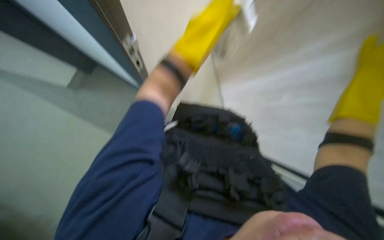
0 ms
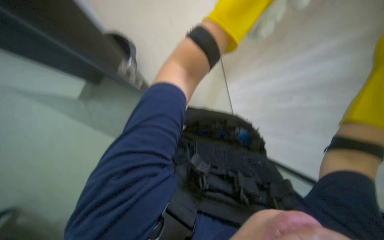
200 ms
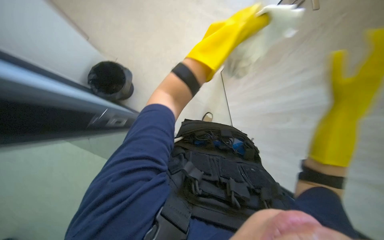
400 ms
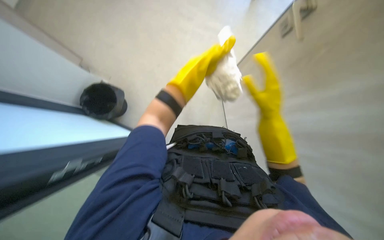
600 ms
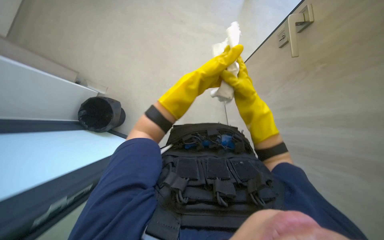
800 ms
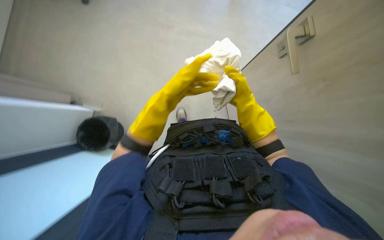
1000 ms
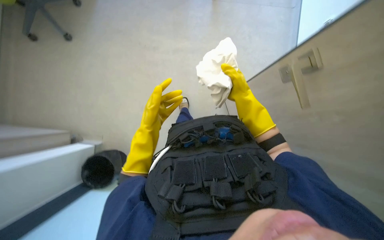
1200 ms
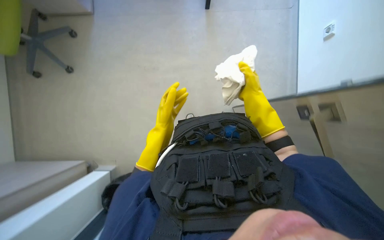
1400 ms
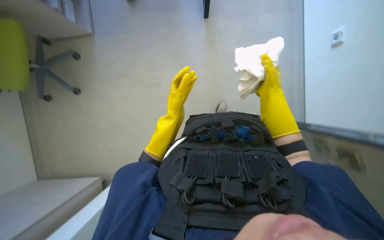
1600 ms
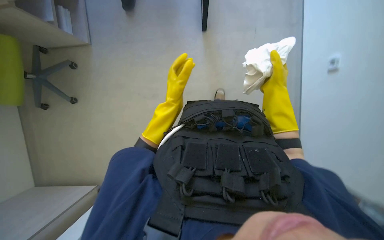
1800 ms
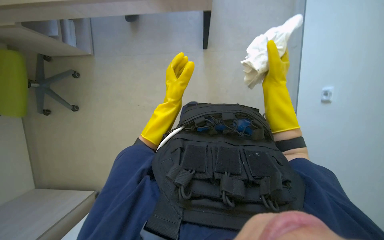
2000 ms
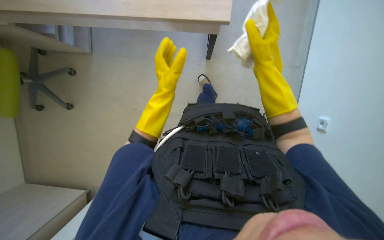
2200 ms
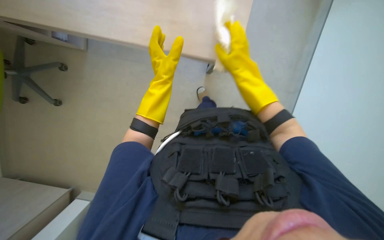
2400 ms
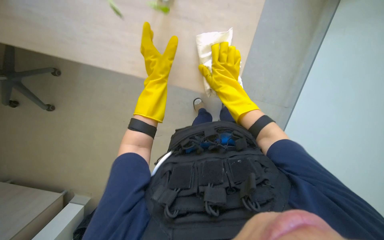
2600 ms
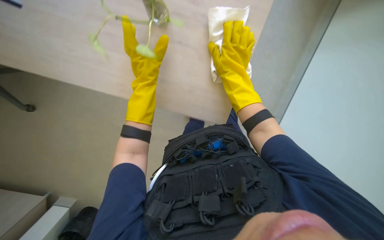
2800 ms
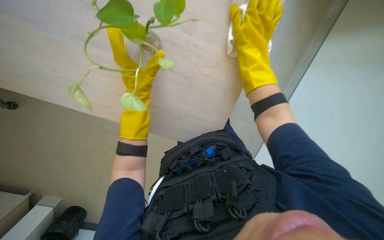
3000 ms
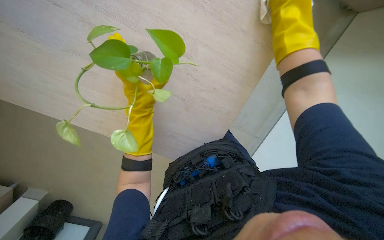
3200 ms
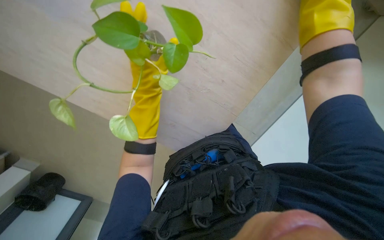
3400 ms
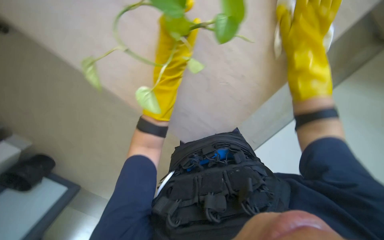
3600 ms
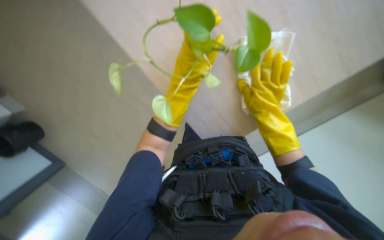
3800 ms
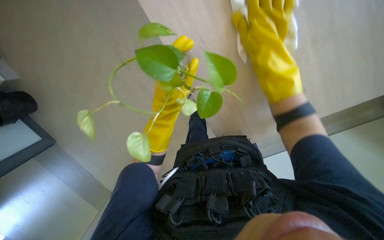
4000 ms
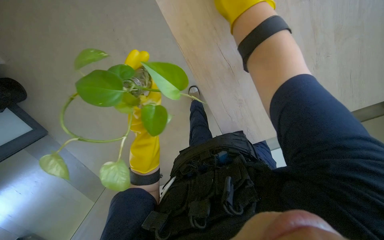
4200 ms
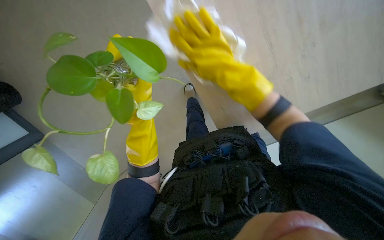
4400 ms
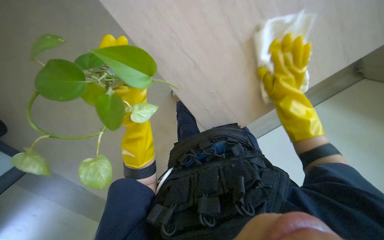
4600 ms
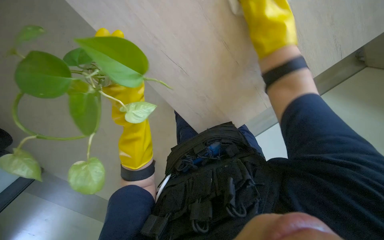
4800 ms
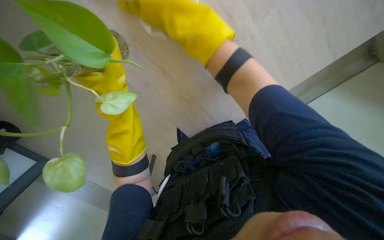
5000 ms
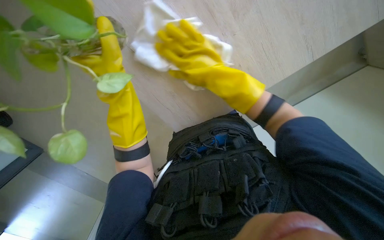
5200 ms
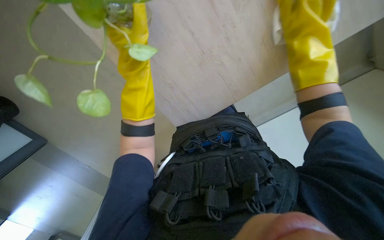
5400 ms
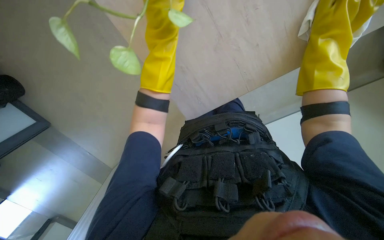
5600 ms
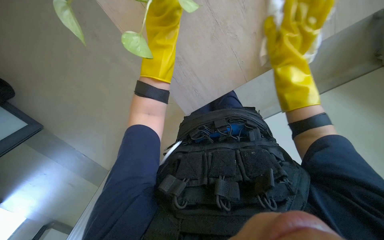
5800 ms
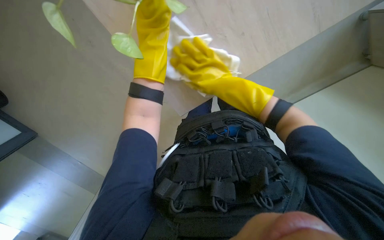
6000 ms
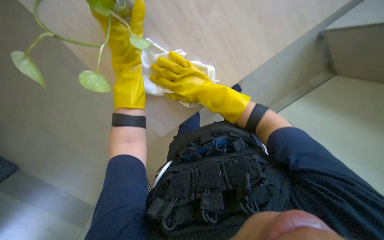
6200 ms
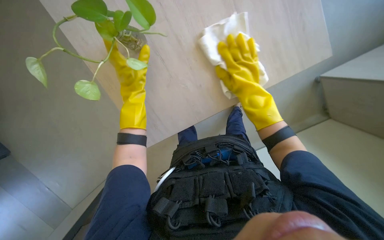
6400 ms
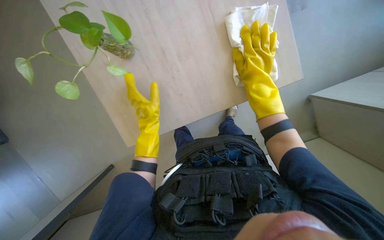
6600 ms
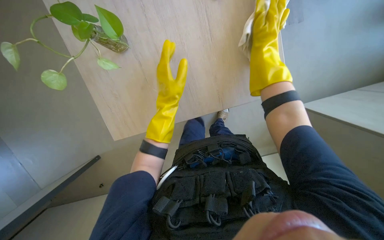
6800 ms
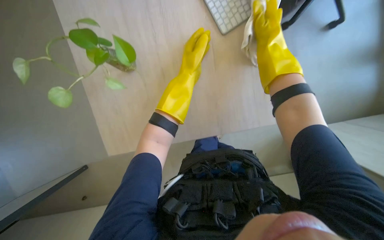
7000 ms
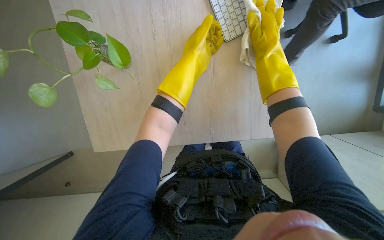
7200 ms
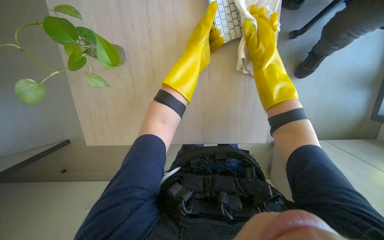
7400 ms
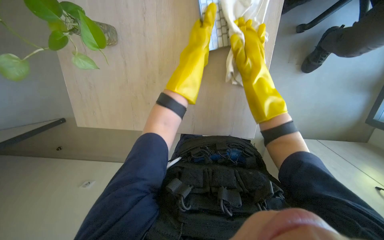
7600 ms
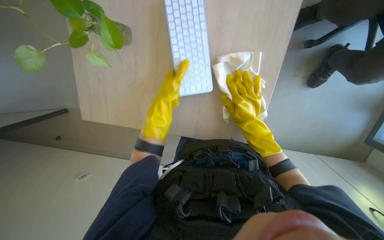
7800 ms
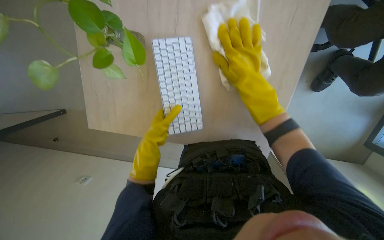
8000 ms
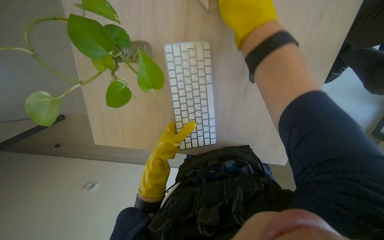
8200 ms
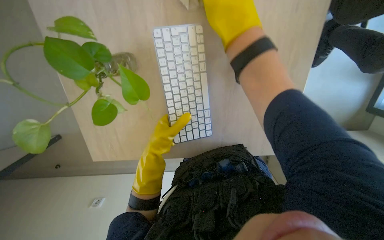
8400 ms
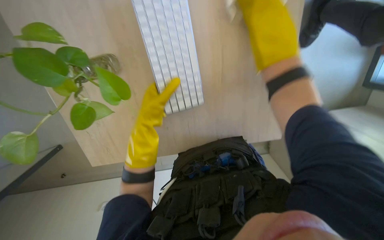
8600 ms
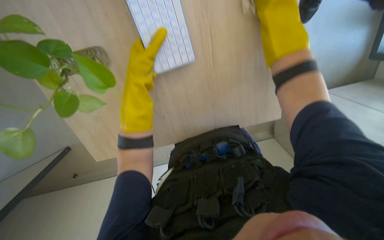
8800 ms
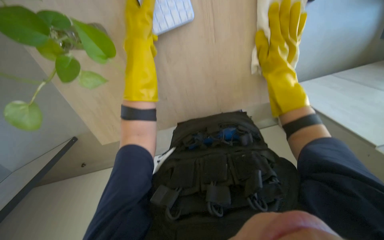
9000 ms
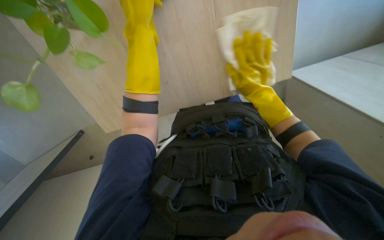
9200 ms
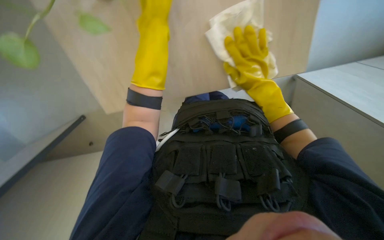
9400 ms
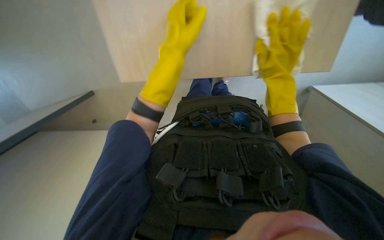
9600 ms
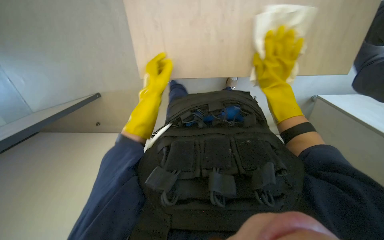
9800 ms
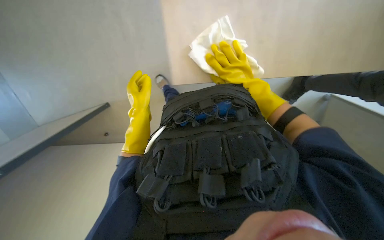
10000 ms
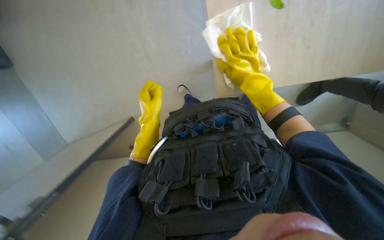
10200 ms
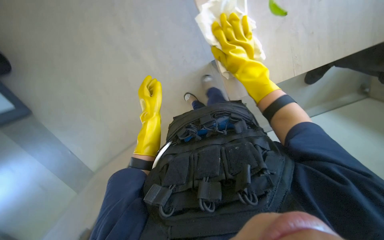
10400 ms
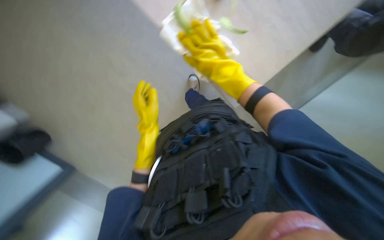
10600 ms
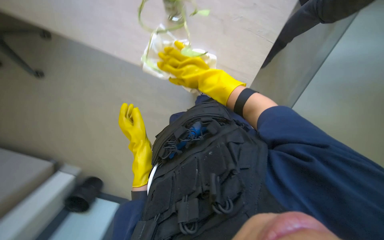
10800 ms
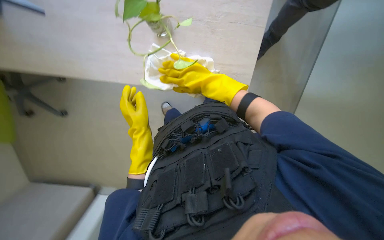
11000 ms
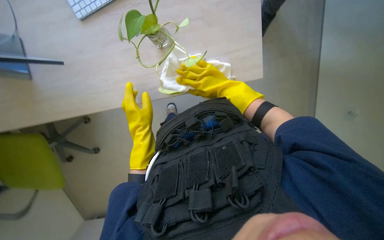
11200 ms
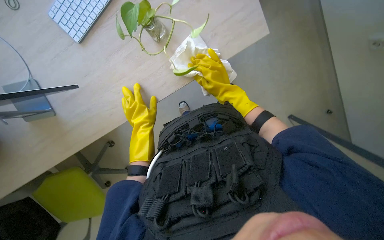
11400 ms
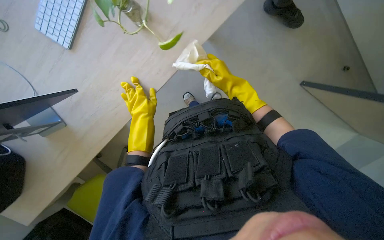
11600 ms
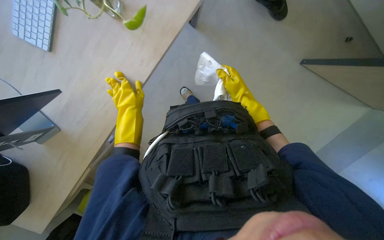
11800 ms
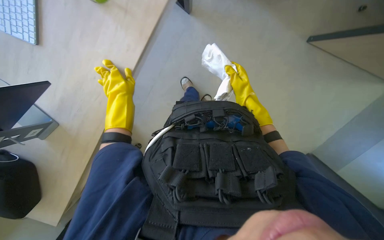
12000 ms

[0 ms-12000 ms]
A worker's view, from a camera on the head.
Job: wiping surfaces.
The whole recording: Wiping office surfaces. The worker wipes various office surfaces, moving items like a mouse, plants, and a coffee machine.
0 ms to 1600 ms: The left hand heads down the picture and farther from the camera, covering about 25 cm.
1600 ms to 3000 ms: The camera pitches downward, by some 15 degrees.
3000 ms to 4400 ms: The right hand is displaced to the left and nearer to the camera by about 25 cm, and goes down the picture and returns, some 5 cm each way. Meanwhile the left hand moves down the picture and nearer to the camera, roughly 15 cm.
4400 ms to 6000 ms: The view tips downward by some 20 degrees. The left hand travels farther from the camera by some 25 cm. Meanwhile the right hand moves left and right over some 30 cm, changing direction 3 times.
6000 ms to 7600 ms: The two hands go roughly 10 cm to the right. The left hand moves approximately 15 cm down the picture and comes back.
9000 ms to 10400 ms: The wearer looks some 15 degrees further downward. The left hand shifts some 25 cm down the picture and farther from the camera. Meanwhile the right hand is displaced to the left by approximately 10 cm.
10400 ms to 12000 ms: The left hand travels to the left by approximately 10 cm, and goes down the picture and returns, about 5 cm each way. The right hand is displaced farther from the camera by approximately 20 cm.

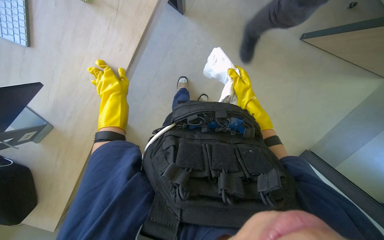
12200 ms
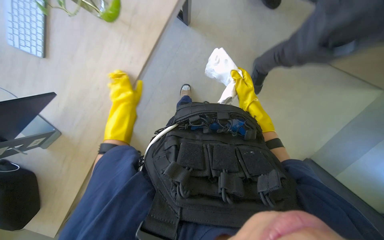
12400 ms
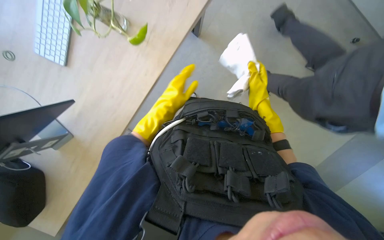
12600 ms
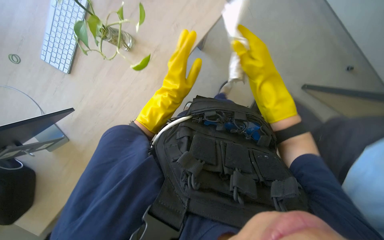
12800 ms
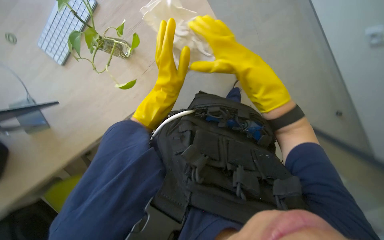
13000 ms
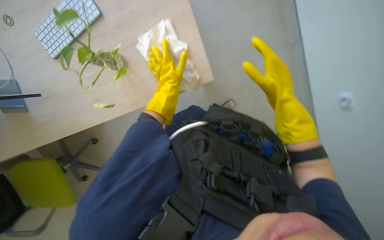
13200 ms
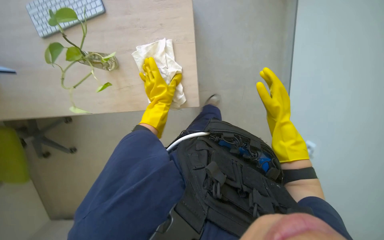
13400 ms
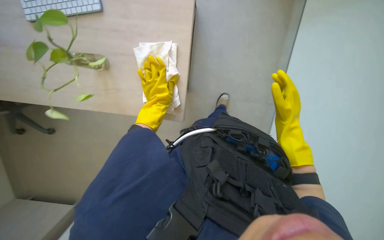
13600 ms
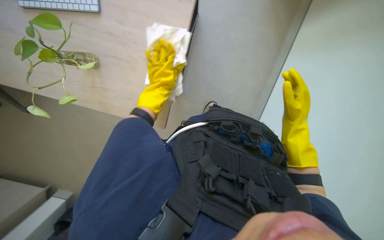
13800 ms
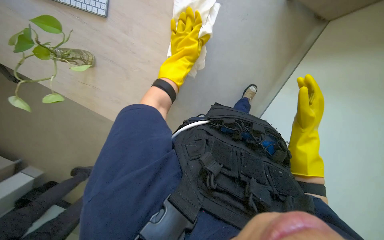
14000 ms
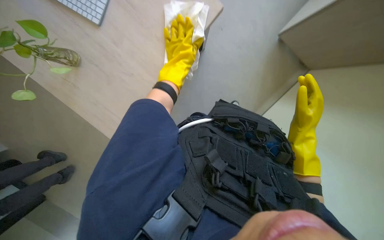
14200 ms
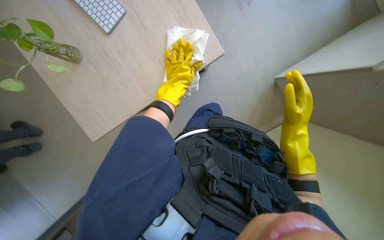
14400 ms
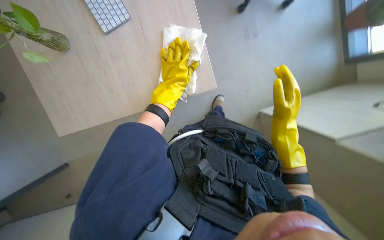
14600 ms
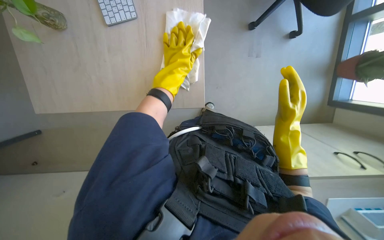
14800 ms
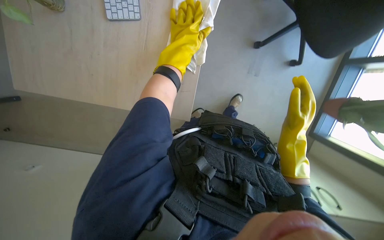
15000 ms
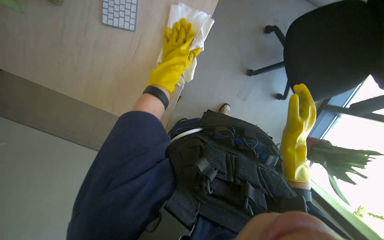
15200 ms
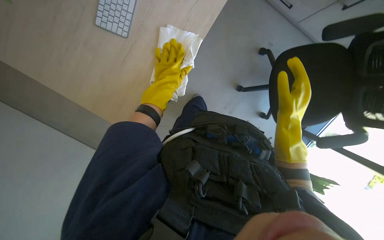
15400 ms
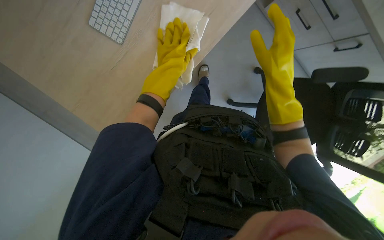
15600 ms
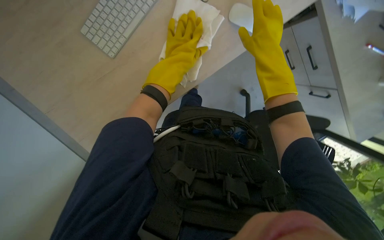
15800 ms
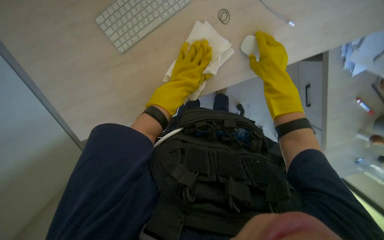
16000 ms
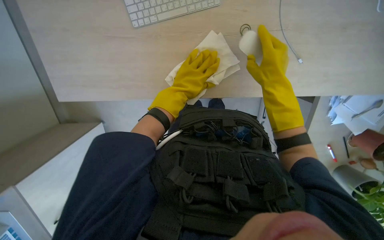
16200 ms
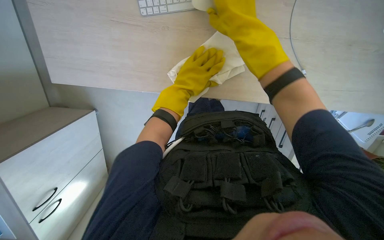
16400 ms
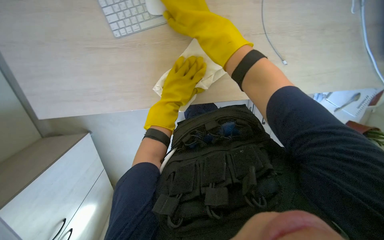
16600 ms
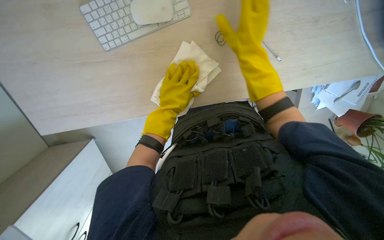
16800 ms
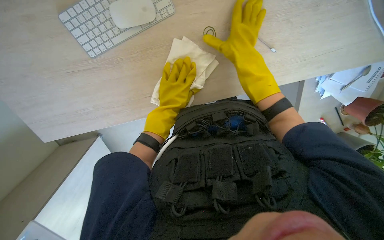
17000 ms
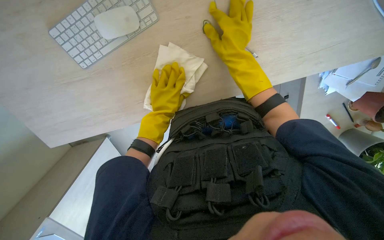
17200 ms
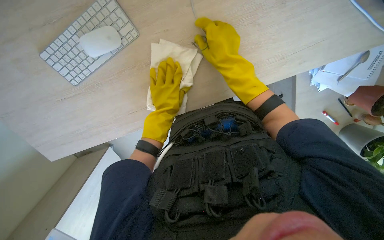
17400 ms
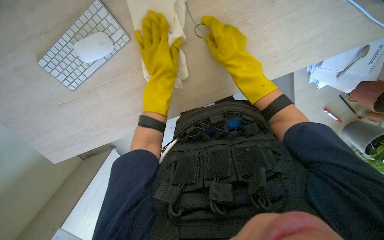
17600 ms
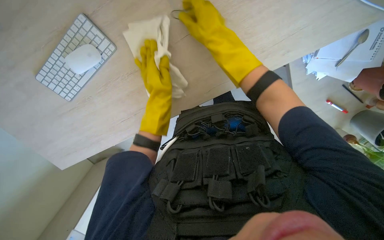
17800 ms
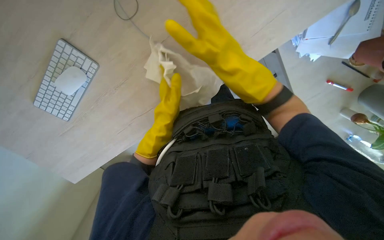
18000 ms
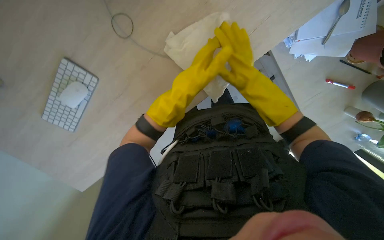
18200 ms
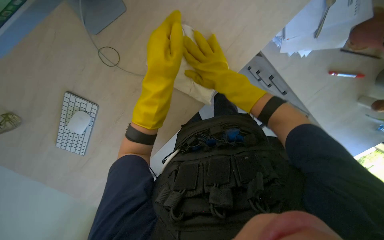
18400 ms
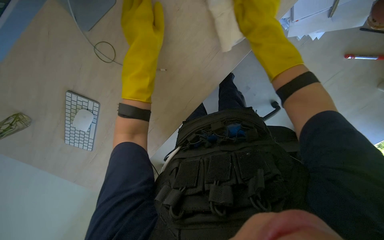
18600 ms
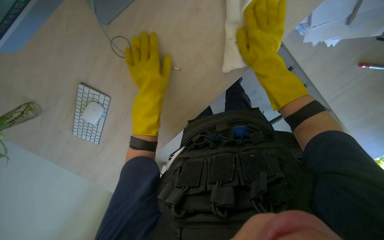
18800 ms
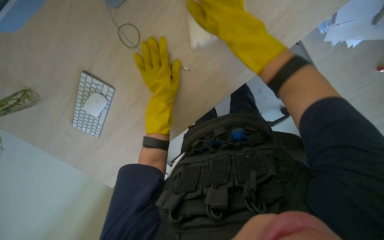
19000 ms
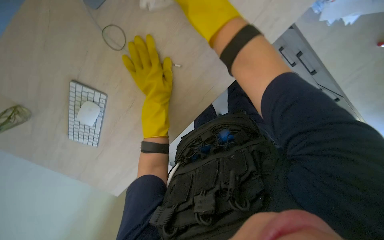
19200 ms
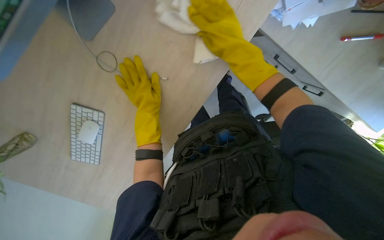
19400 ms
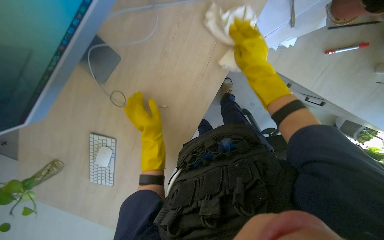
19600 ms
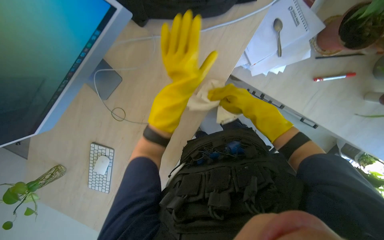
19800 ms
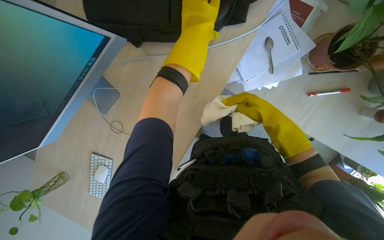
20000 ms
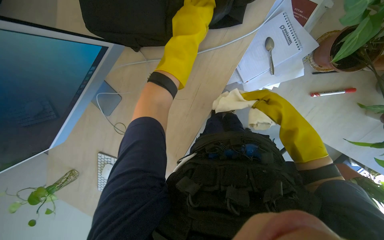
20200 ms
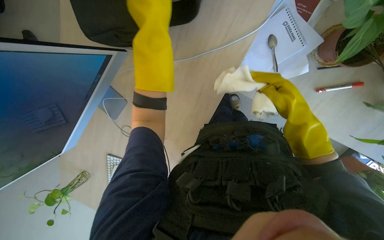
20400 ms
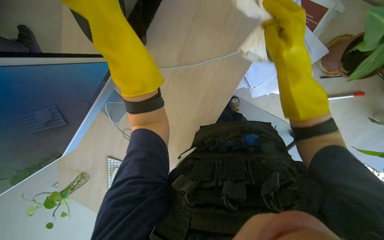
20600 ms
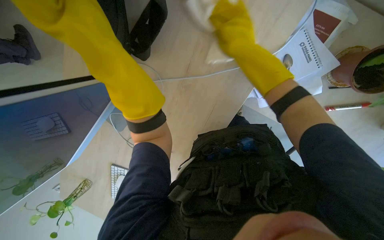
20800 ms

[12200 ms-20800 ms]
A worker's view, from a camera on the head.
Job: wiping surfaces.
The whole recording: Wiping office surfaces. The worker wipes various office surfaces, moving items like a mouse, plants, and a coffee machine.
12200 ms to 13600 ms: The view tips upward by approximately 25 degrees.
13600 ms to 15000 ms: The left hand goes up and down the picture, approximately 10 cm each way, reversing 2 times.
16600 ms to 18000 ms: Everything in view rotates approximately 25 degrees counterclockwise.
18000 ms to 19400 ms: The left hand reaches some 25 cm up the picture, then returns; the right hand goes nearer and farther, about 15 cm each way, reversing 3 times.
19400 ms to 20800 ms: The left hand heads nearer to the camera and up the picture, covering about 50 cm; the right hand moves about 35 cm to the right and comes back.
